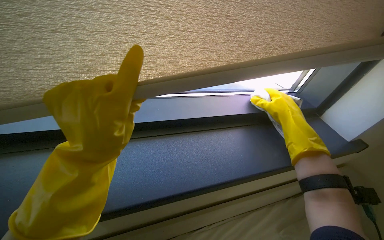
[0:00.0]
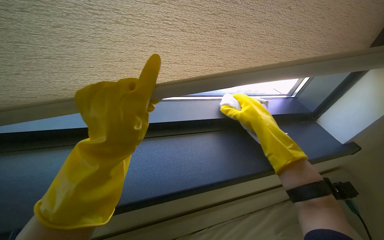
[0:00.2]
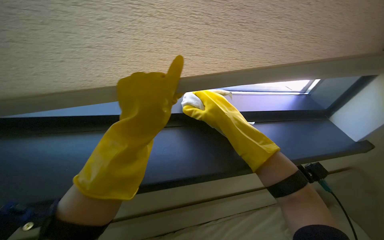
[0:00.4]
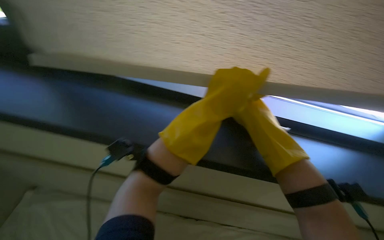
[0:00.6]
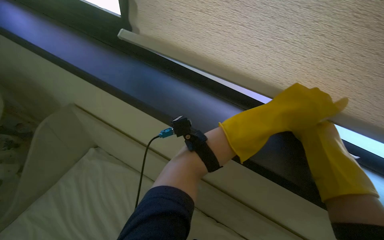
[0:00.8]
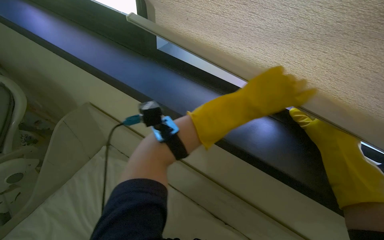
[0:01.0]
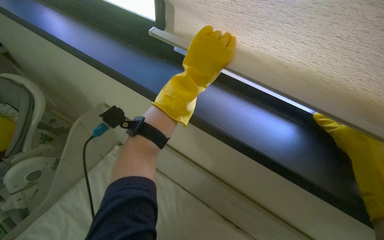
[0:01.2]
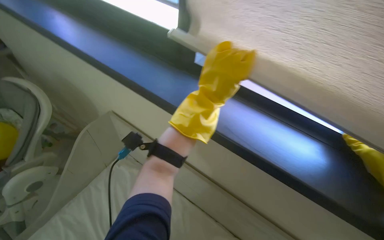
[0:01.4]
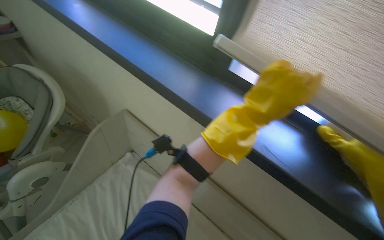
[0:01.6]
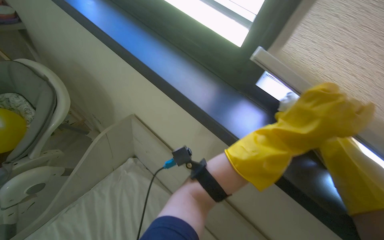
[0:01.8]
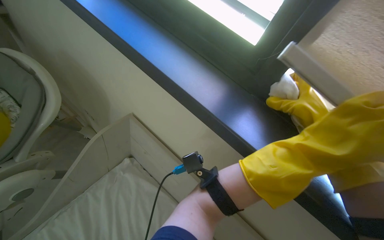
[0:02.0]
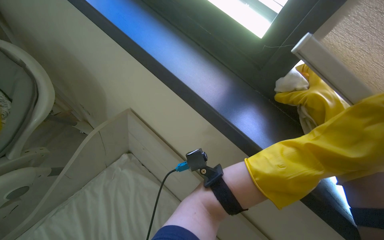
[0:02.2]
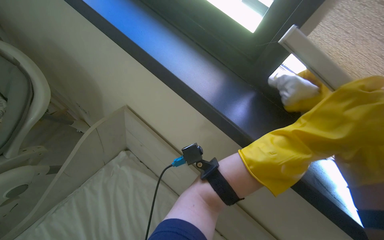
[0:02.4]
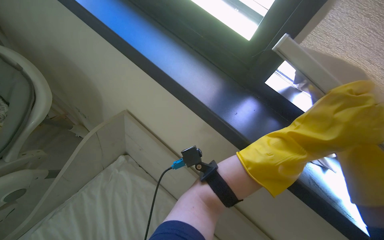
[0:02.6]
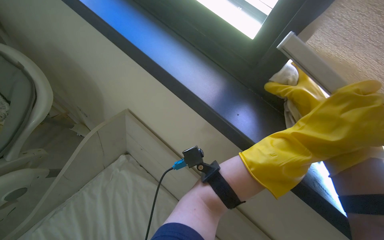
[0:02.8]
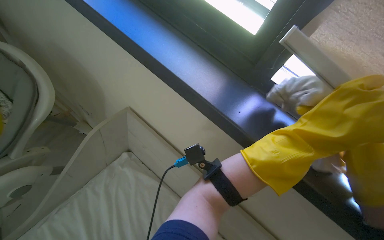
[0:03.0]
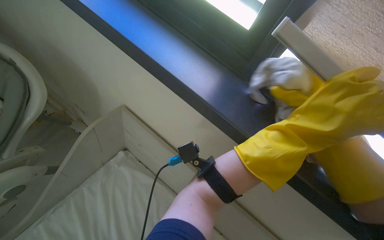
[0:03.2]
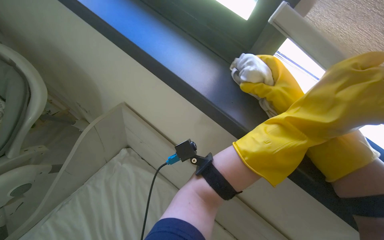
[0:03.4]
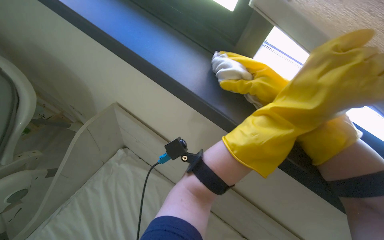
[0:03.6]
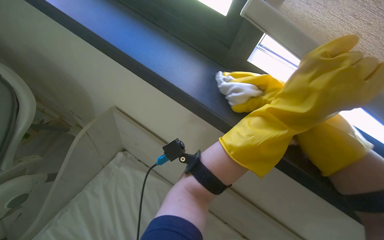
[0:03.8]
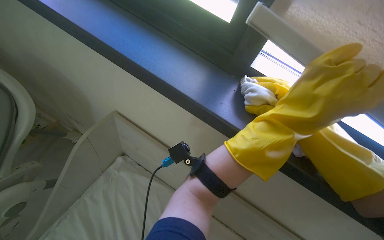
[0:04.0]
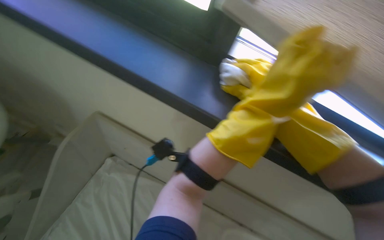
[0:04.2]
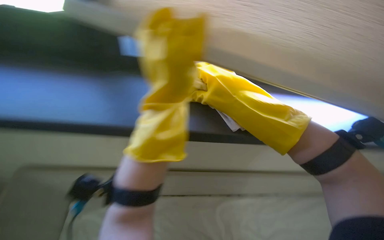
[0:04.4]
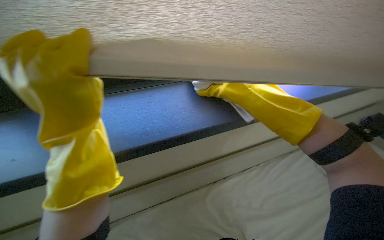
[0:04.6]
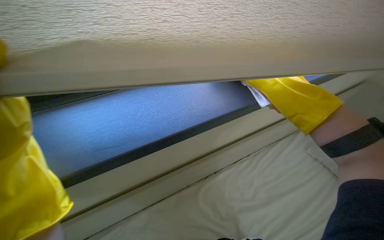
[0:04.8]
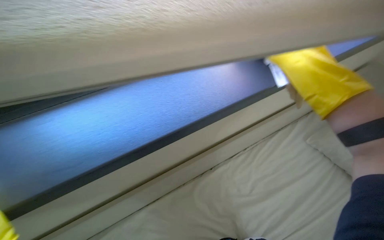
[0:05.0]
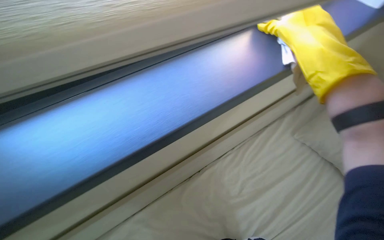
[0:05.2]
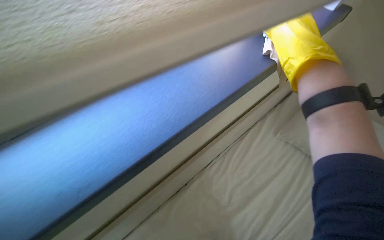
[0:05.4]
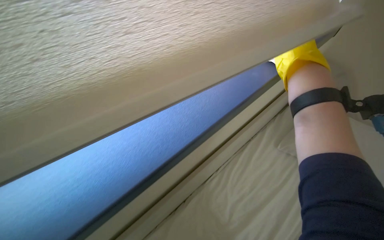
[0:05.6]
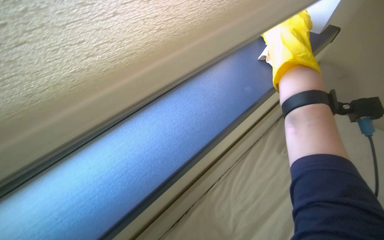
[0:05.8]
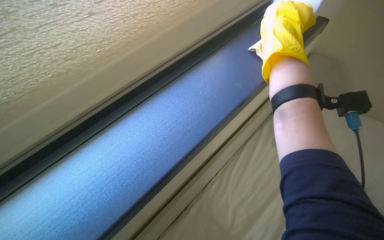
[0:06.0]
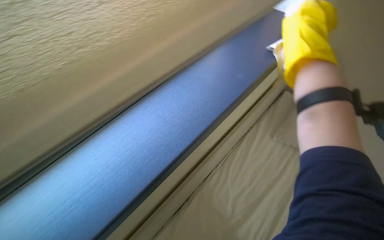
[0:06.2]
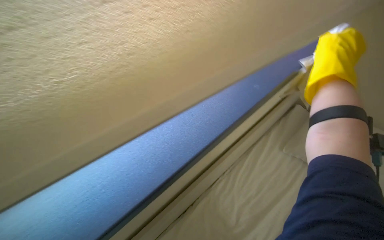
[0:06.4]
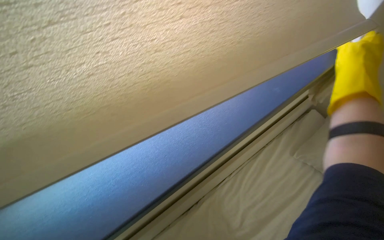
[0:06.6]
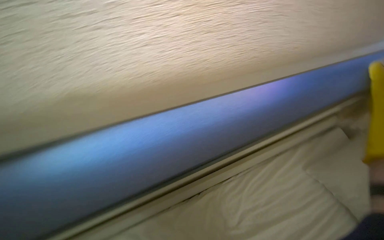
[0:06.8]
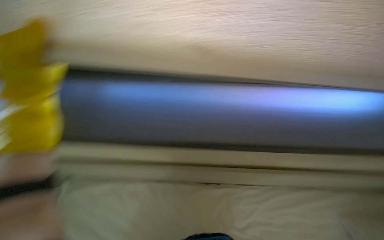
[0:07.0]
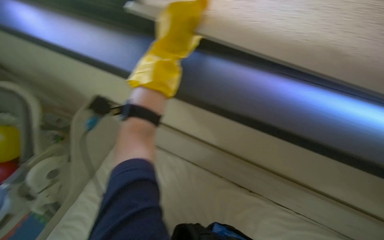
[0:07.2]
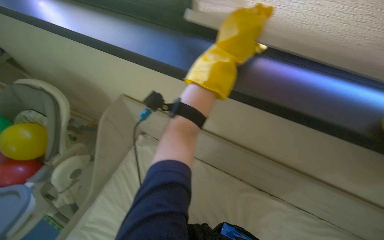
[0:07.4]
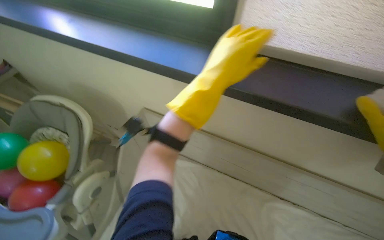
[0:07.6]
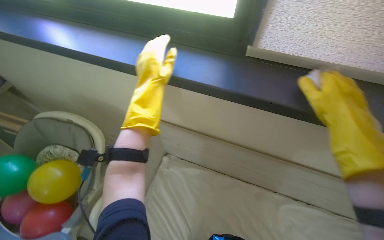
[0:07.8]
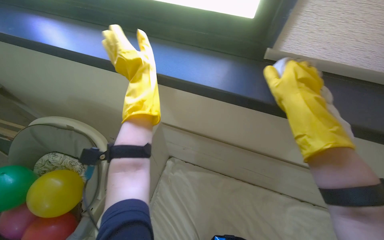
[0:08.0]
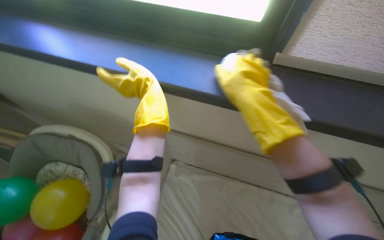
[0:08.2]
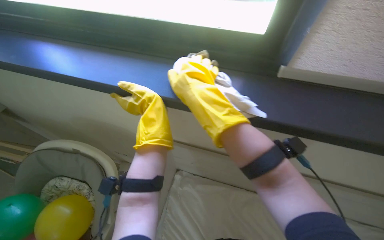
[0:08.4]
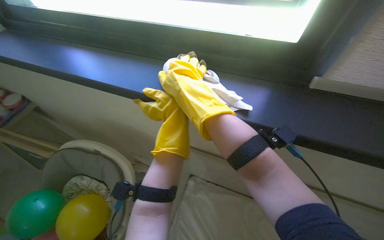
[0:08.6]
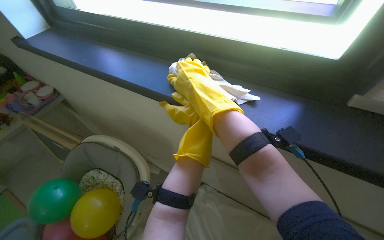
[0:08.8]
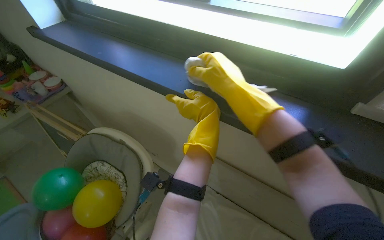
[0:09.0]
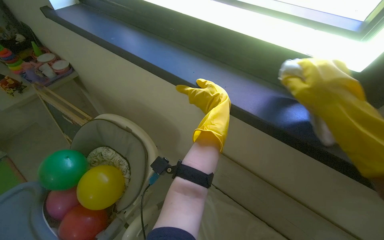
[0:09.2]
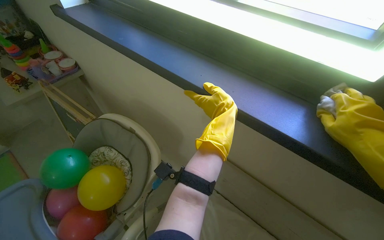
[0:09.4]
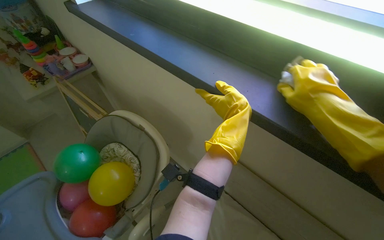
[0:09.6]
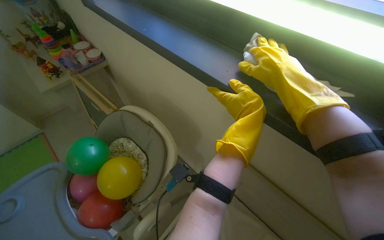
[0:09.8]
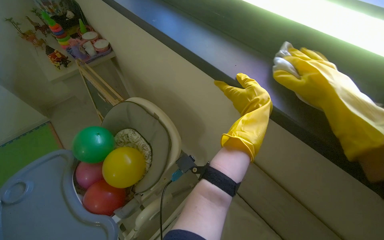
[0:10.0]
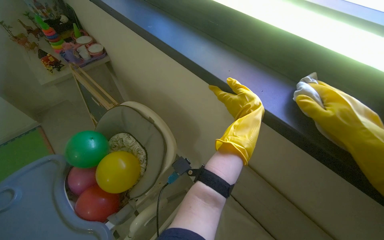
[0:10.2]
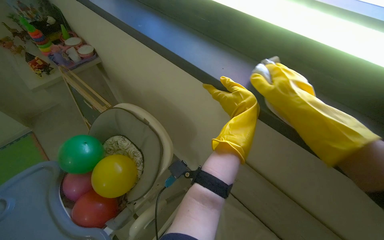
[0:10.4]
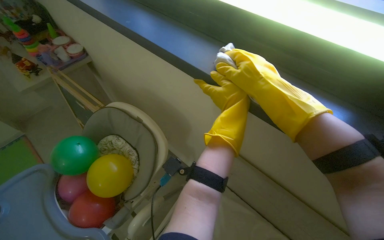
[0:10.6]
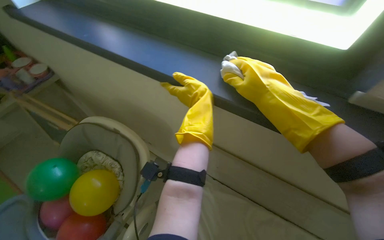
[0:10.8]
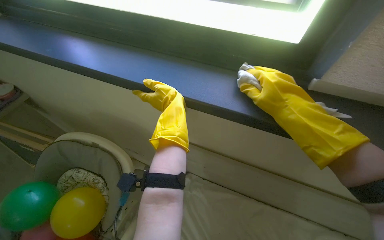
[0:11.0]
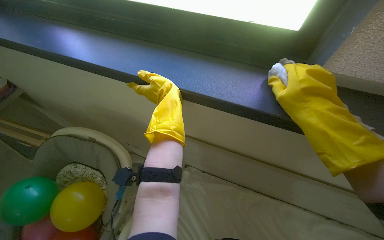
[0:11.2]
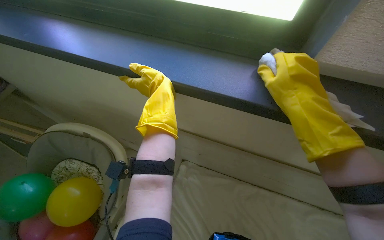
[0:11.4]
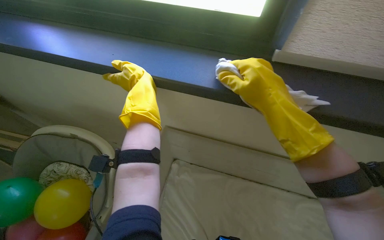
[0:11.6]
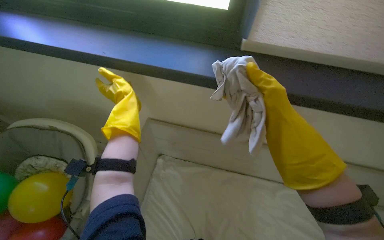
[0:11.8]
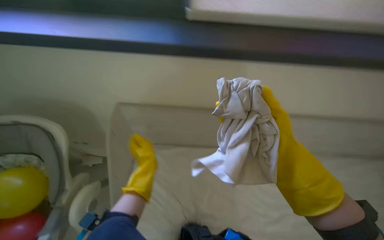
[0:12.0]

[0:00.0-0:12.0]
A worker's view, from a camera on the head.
Job: cleaning windows.
The whole recording: Wiping window frame. Wipes the window frame with a cloth.
0:00.0 to 0:01.6: The left hand is displaced up the picture by some 10 cm.
0:01.6 to 0:03.0: The left hand shifts approximately 30 cm to the right and farther from the camera.
0:04.4 to 0:06.0: Everything in view rotates some 30 degrees counterclockwise. The right hand heads to the right, covering about 60 cm.
0:09.0 to 0:10.4: The right hand swings left and right, approximately 25 cm each way, with 3 reversals.
0:10.4 to 0:12.0: The head rotates some 40 degrees to the right. The left hand shifts about 35 cm down the picture and farther from the camera; the right hand goes approximately 35 cm down the picture.

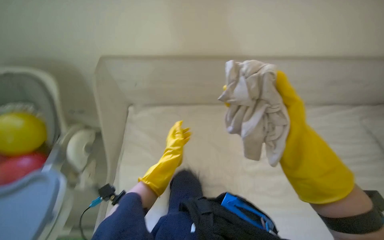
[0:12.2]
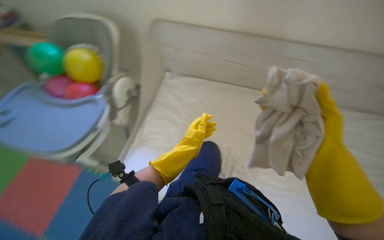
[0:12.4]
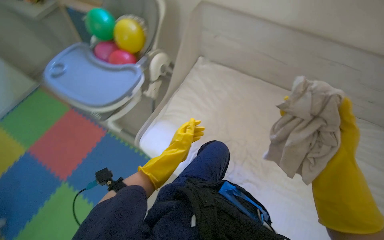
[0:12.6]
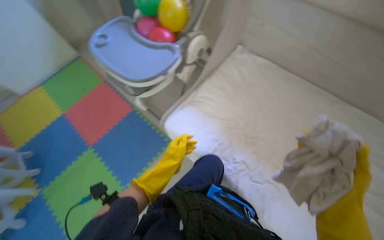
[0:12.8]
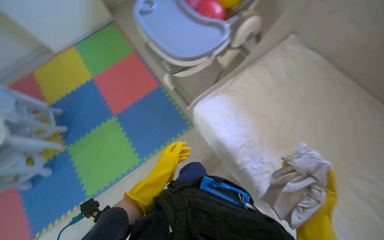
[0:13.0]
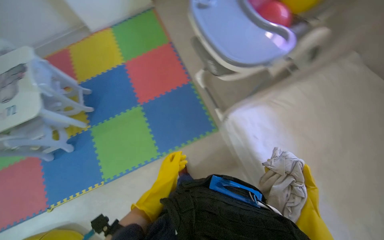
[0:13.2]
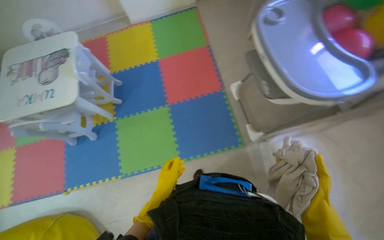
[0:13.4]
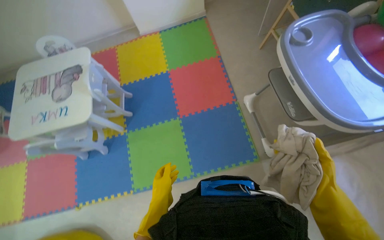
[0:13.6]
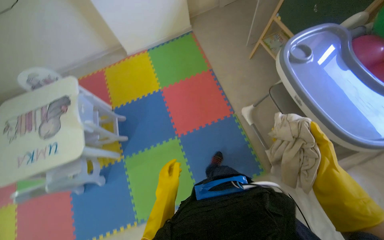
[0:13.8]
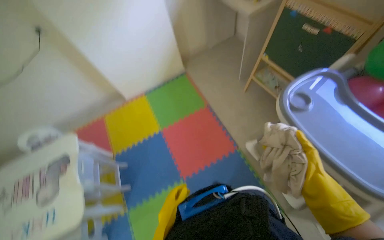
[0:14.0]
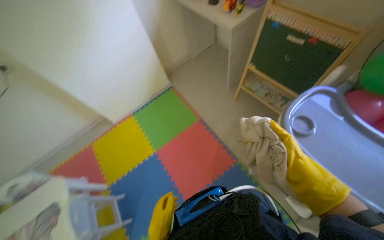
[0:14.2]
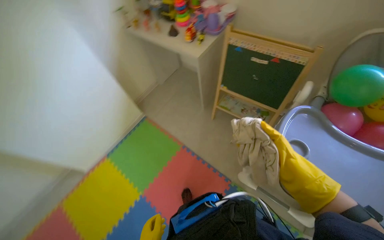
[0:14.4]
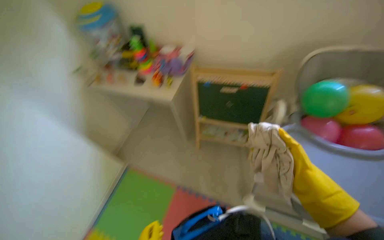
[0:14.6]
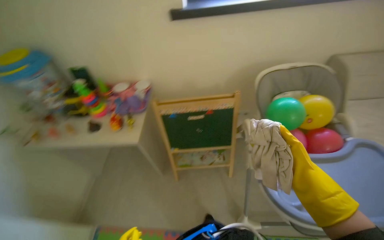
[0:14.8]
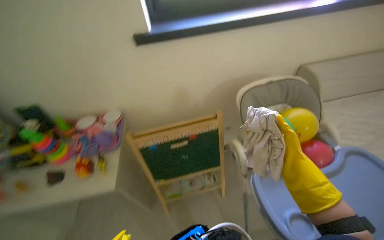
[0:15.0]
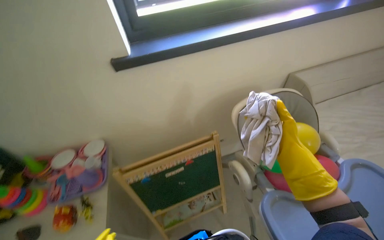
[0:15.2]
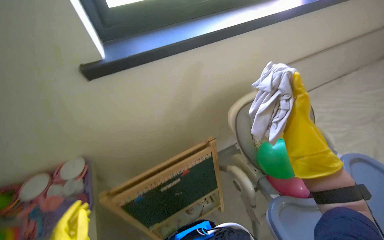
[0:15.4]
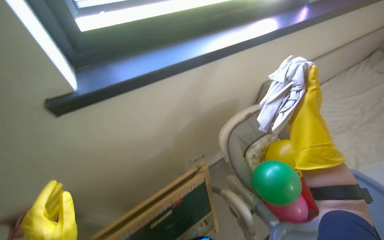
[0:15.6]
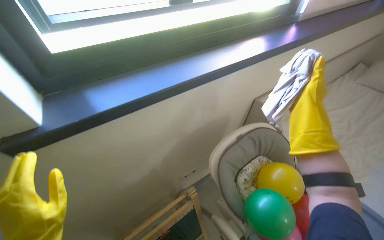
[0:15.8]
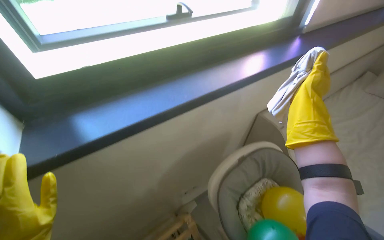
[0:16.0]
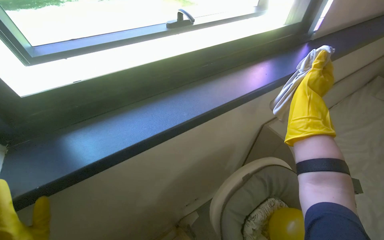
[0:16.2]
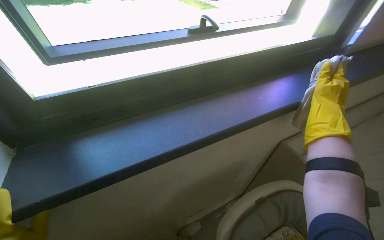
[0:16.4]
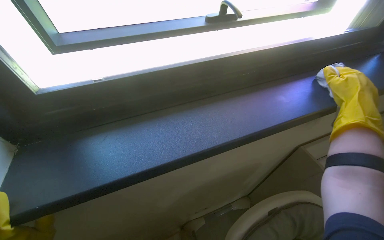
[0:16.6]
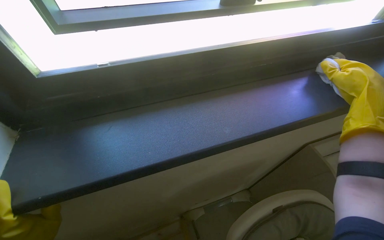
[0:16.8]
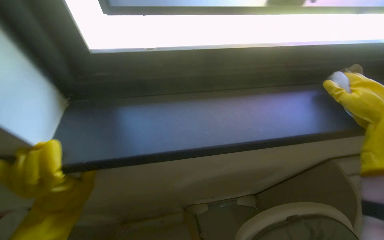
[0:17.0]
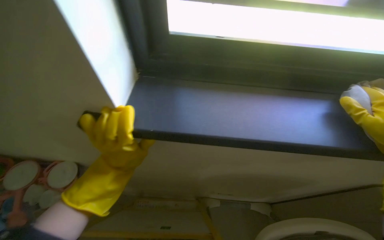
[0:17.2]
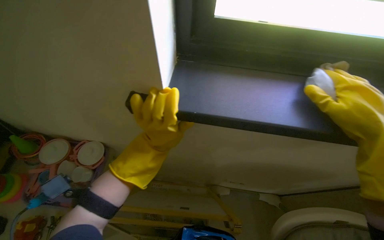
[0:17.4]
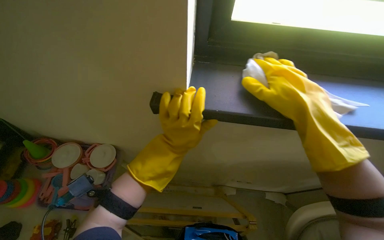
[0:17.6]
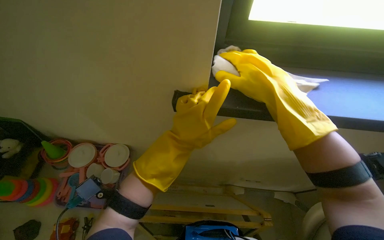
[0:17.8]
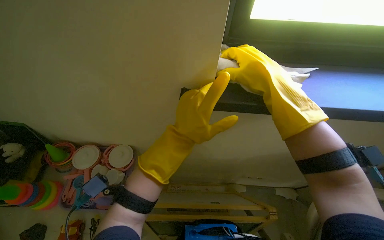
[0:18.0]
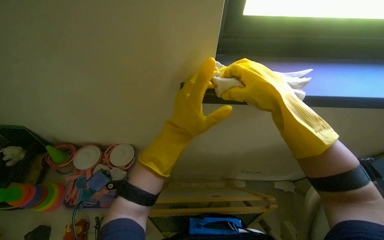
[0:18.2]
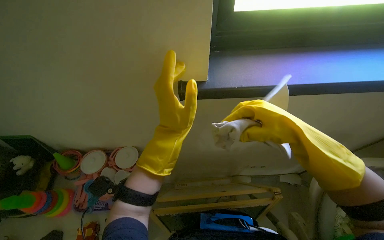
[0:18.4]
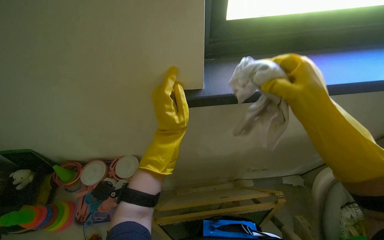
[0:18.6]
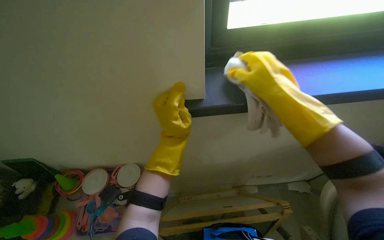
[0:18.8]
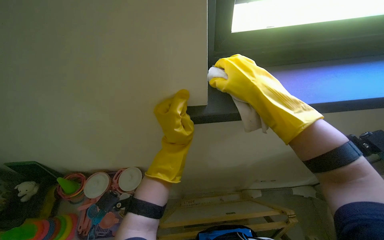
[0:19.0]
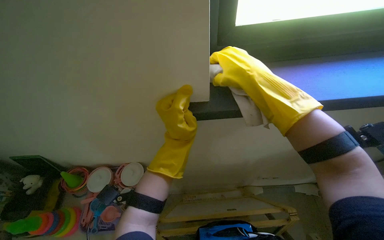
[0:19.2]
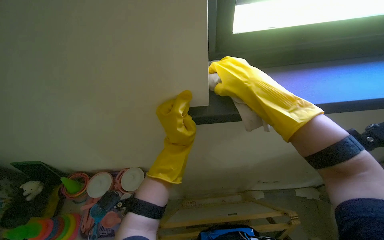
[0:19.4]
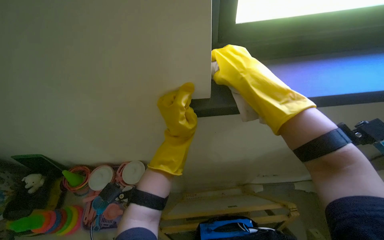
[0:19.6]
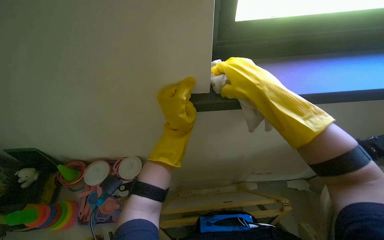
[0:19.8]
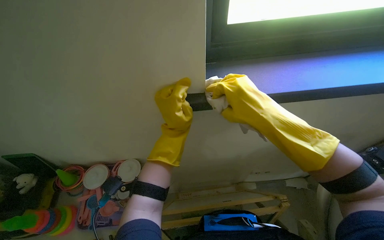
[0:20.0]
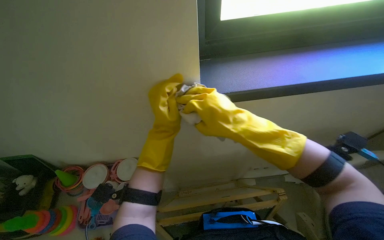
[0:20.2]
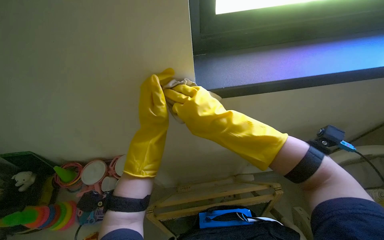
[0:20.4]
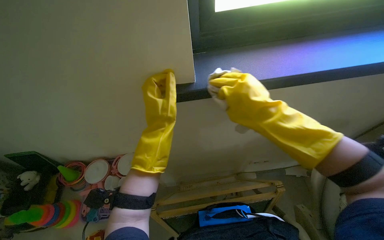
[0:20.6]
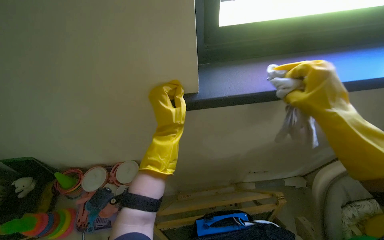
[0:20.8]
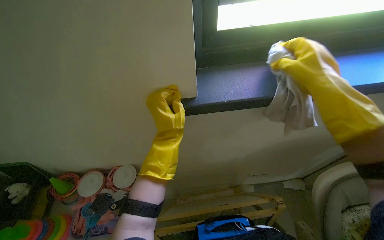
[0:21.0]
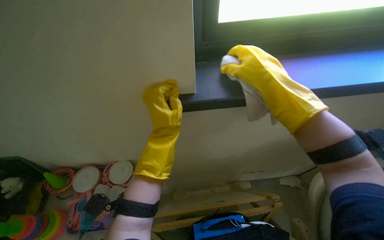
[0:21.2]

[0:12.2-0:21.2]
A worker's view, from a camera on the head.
Job: cleaning windows.
The whole recording: Wiping window frame. Wipes the window frame with a cloth.
0:12.2 to 0:13.8: The camera is carried approximately 80 cm. The wearer looks roughly 70 degrees further to the left. The camera pitches downward, by approximately 25 degrees.
0:13.8 to 0:15.2: The head travels about 90 cm. The wearer looks about 85 degrees further to the right. The view tips upward by roughly 35 degrees.
0:15.2 to 0:16.6: The wearer moves approximately 50 cm.
0:16.6 to 0:18.2: The head rotates some 25 degrees to the left.
0:19.8 to 0:21.2: The right hand goes left and right, about 20 cm each way, reversing 2 times.
